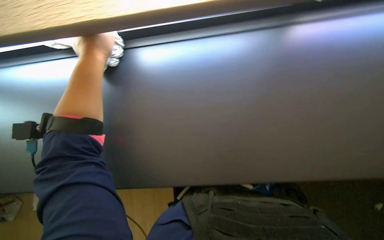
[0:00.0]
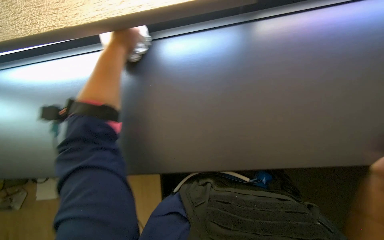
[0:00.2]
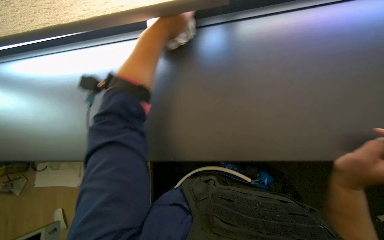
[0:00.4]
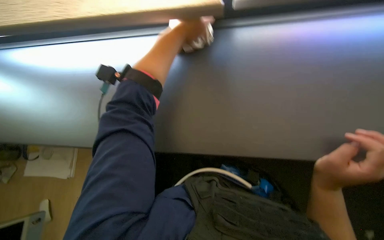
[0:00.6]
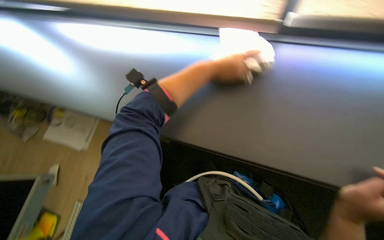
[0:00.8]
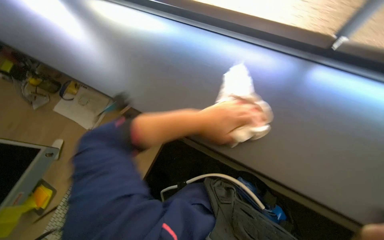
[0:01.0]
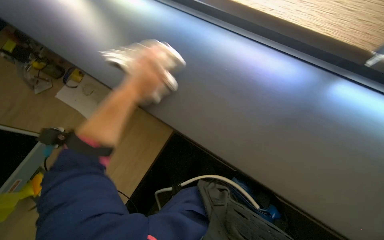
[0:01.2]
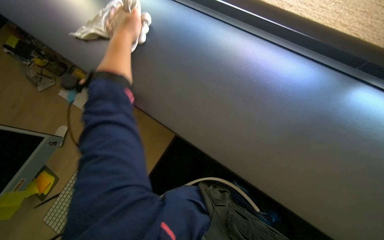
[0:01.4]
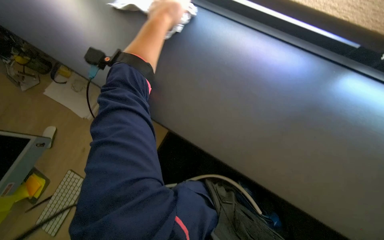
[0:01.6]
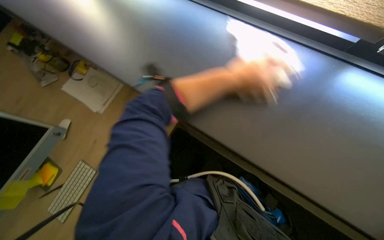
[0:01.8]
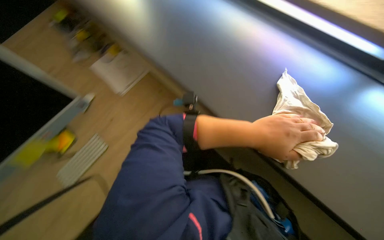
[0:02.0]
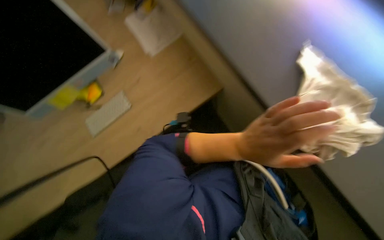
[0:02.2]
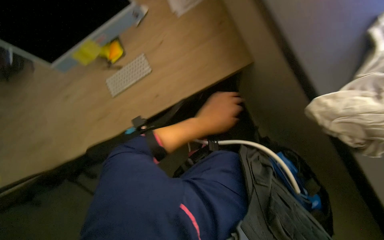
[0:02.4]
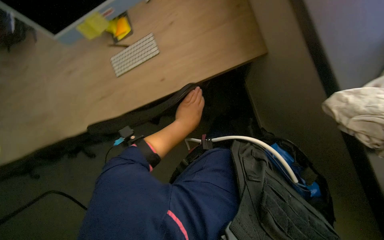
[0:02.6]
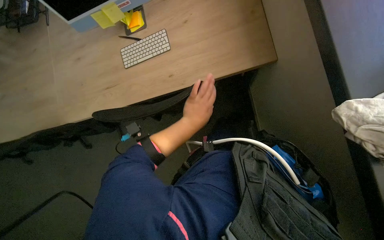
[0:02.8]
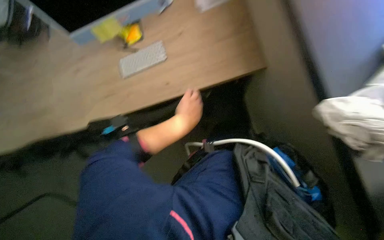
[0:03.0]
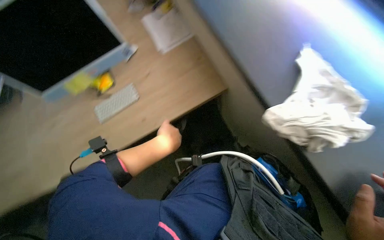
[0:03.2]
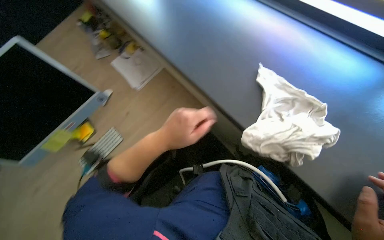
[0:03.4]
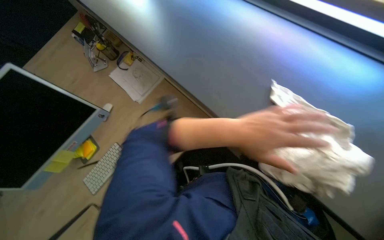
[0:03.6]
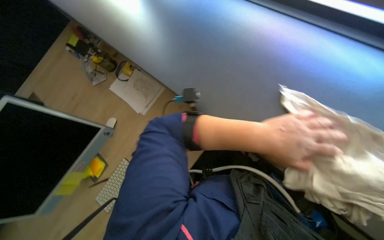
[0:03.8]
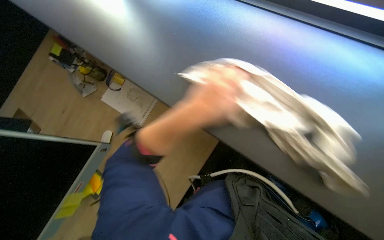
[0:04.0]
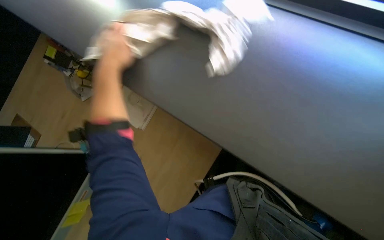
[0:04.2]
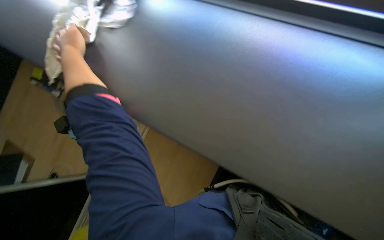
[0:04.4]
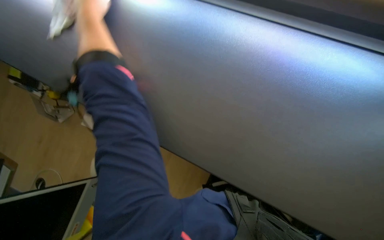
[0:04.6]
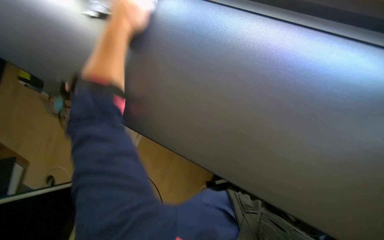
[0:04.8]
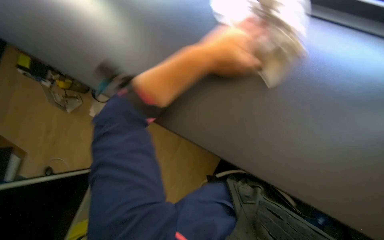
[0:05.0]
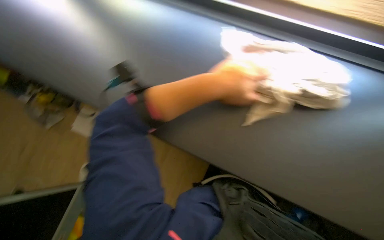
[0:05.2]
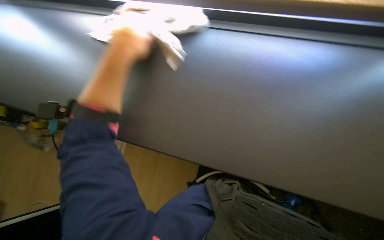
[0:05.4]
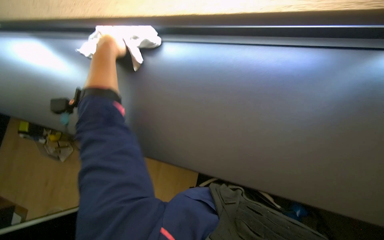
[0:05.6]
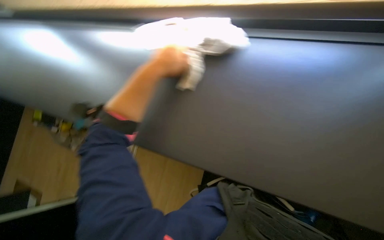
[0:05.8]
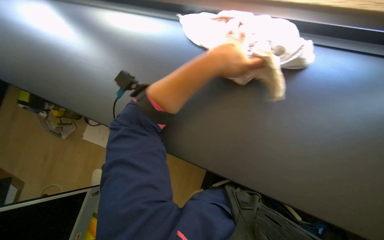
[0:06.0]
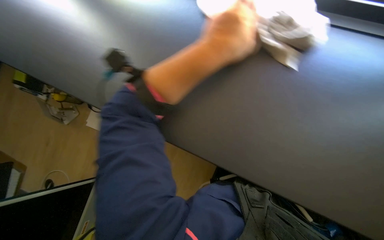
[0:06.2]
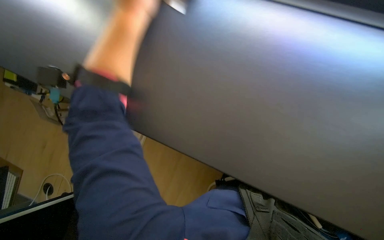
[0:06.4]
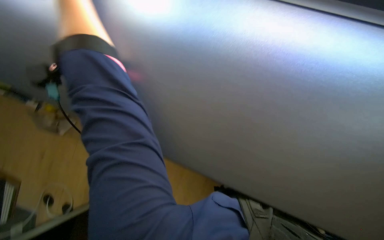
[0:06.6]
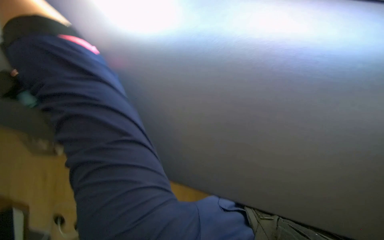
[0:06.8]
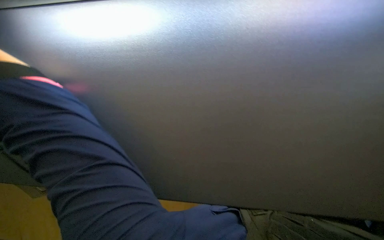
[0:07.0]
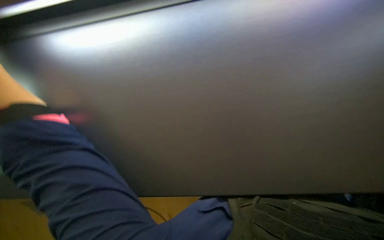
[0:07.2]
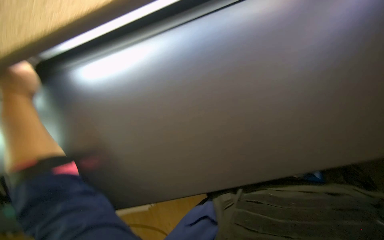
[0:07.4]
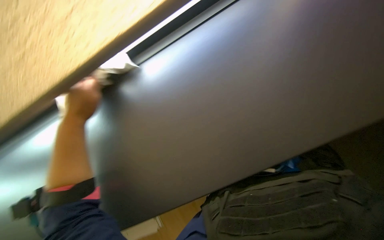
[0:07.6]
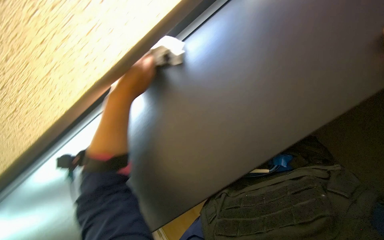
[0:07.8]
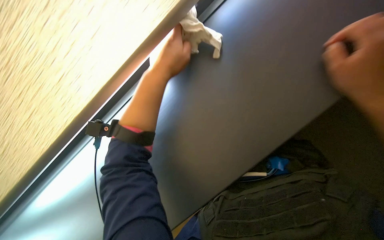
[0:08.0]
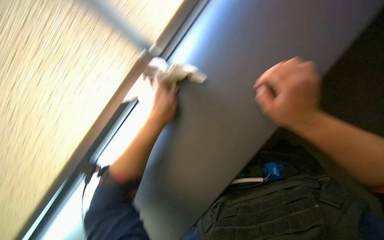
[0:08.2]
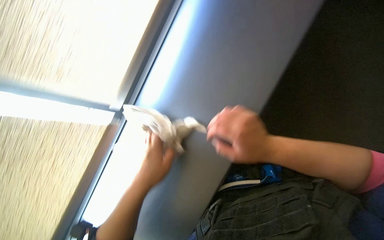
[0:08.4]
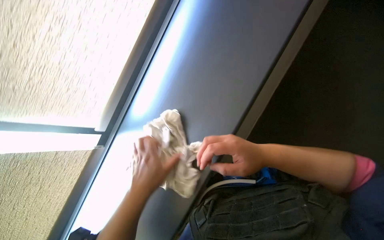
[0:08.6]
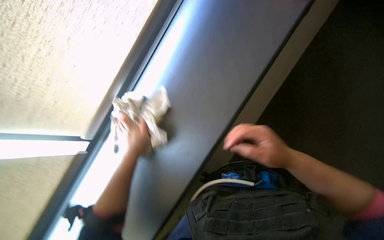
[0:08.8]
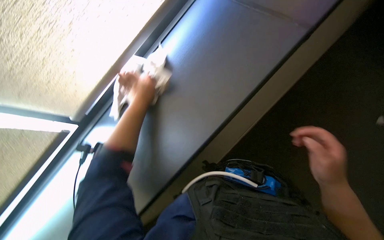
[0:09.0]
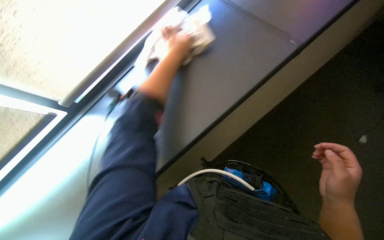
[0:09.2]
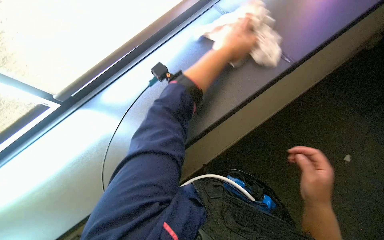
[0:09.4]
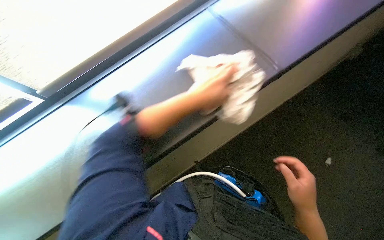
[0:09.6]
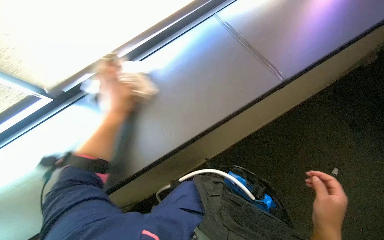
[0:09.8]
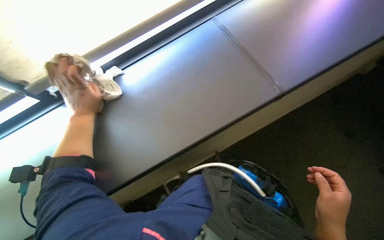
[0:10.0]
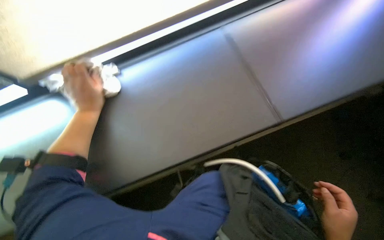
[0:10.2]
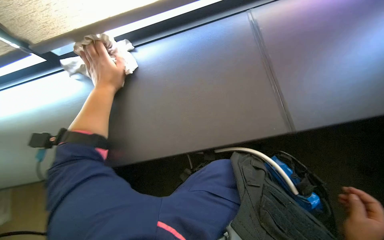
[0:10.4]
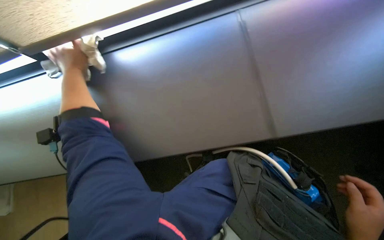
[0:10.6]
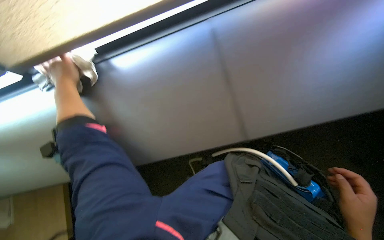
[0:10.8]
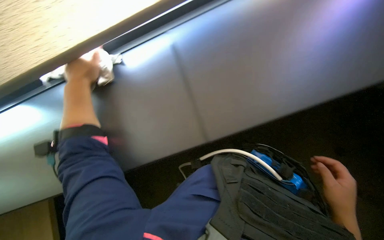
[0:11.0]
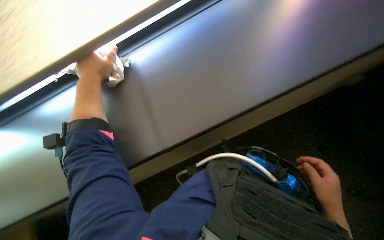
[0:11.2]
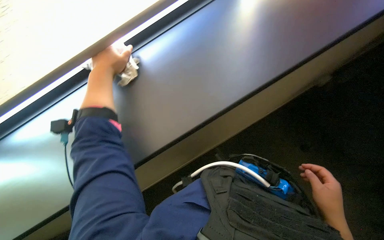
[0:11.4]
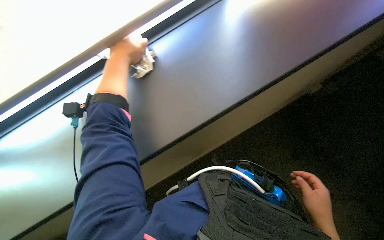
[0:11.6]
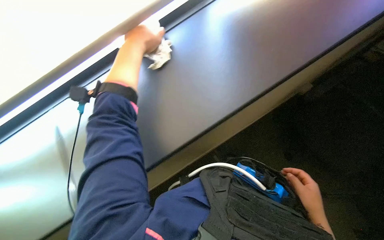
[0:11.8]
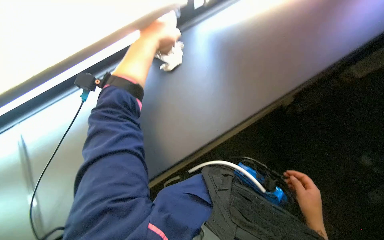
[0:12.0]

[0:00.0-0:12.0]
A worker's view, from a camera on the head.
Job: wiping surfaces.
The whole recording: Wiping office desks and monitors. The worker wipes the office desk surface and computer monitors with a cloth.
0:00.0 to 0:01.6: The head rotates roughly 45 degrees to the left. The view tips downward by about 15 degrees.
0:01.6 to 0:03.0: The wearer's head swings about 35 degrees to the left. The wearer looks approximately 15 degrees further downward.
0:03.0 to 0:04.4: The head rotates about 35 degrees to the right.
0:04.4 to 0:06.0: The camera sweeps to the right, by roughly 20 degrees.
0:06.0 to 0:07.6: Everything in view rotates roughly 30 degrees counterclockwise.
0:07.6 to 0:09.0: The left hand goes up and down the picture, some 25 cm each way, reversing 2 times.
0:09.0 to 0:10.4: The left hand goes to the right and returns, some 25 cm each way.
0:10.4 to 0:12.0: The left hand is displaced to the right, up the picture and nearer to the camera by roughly 35 cm.

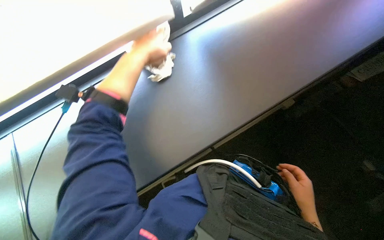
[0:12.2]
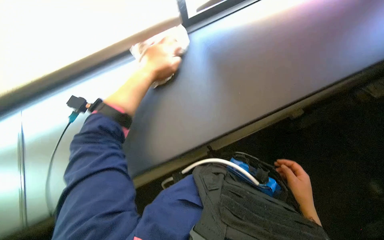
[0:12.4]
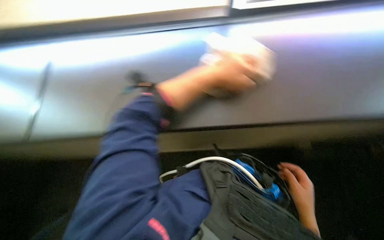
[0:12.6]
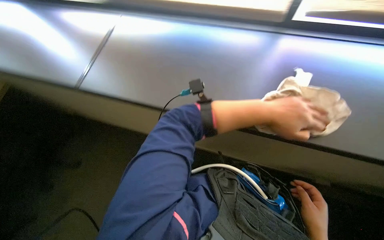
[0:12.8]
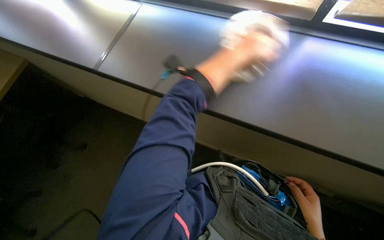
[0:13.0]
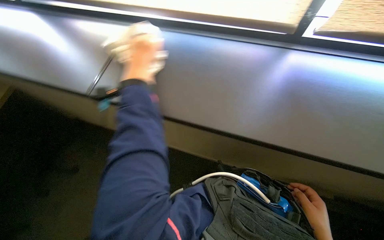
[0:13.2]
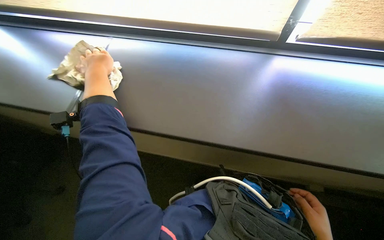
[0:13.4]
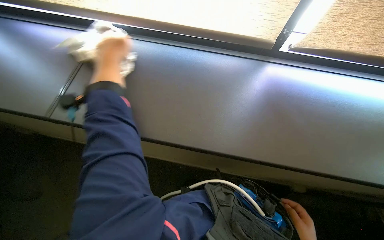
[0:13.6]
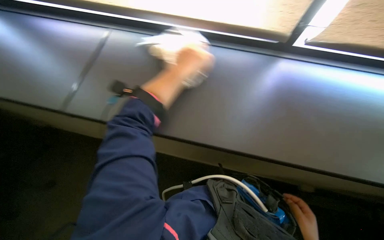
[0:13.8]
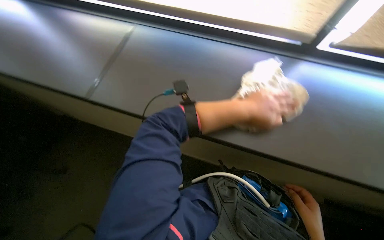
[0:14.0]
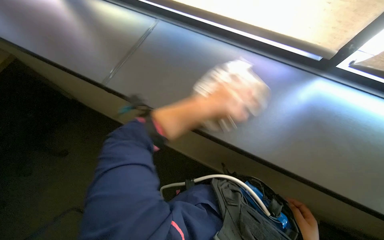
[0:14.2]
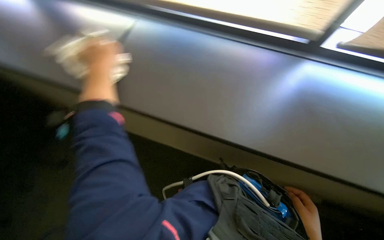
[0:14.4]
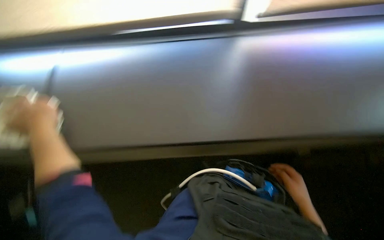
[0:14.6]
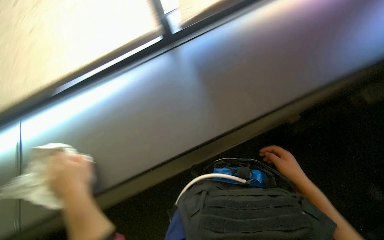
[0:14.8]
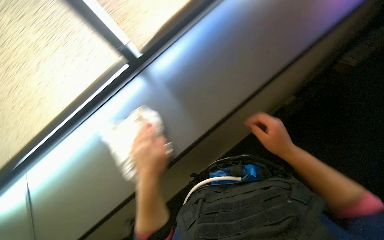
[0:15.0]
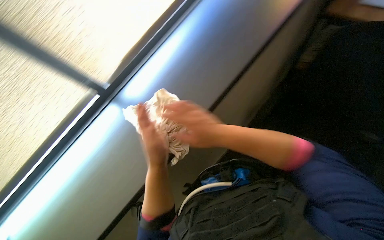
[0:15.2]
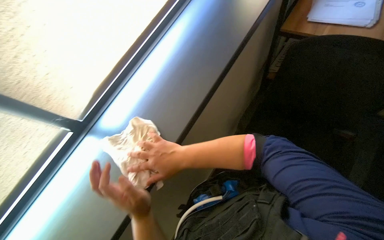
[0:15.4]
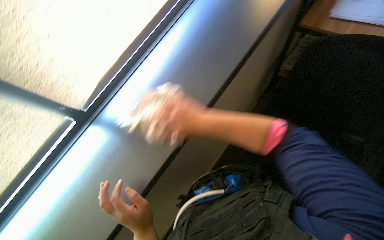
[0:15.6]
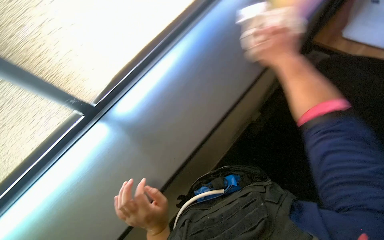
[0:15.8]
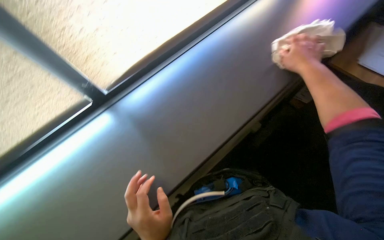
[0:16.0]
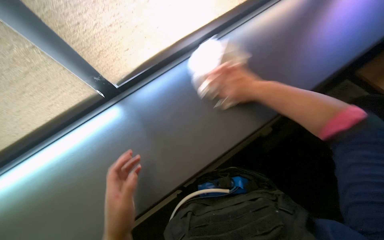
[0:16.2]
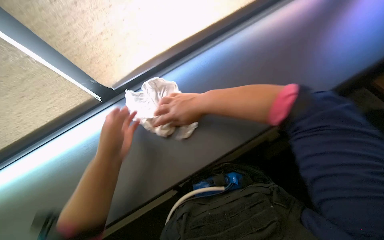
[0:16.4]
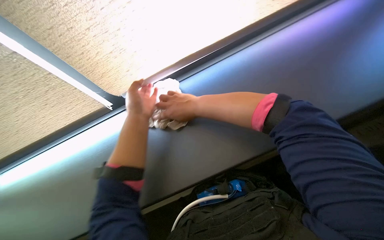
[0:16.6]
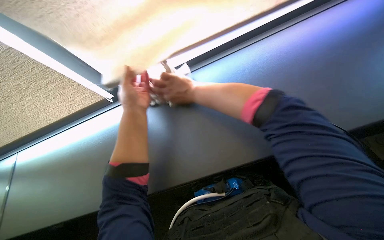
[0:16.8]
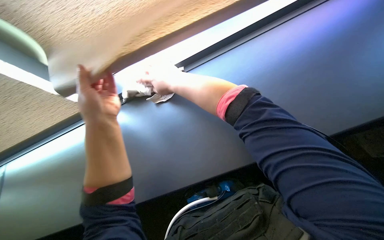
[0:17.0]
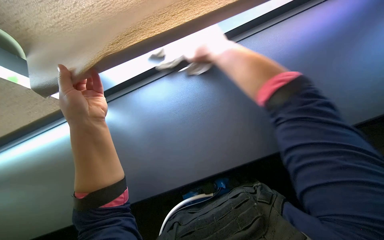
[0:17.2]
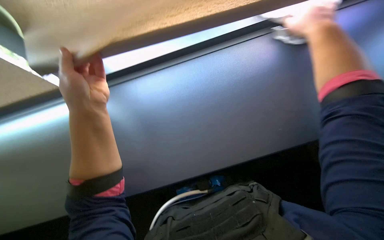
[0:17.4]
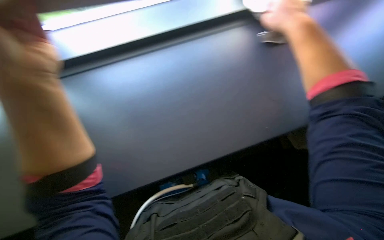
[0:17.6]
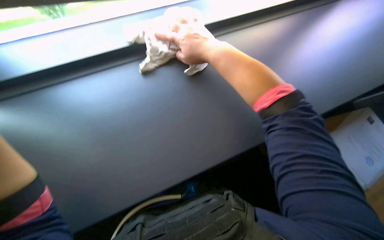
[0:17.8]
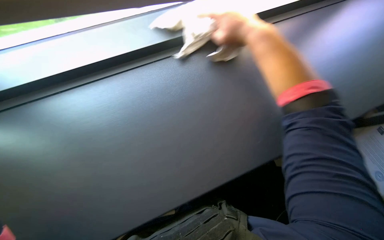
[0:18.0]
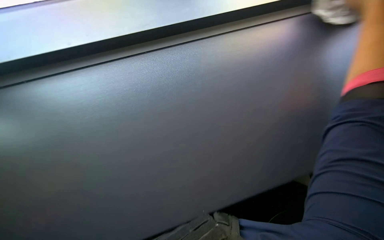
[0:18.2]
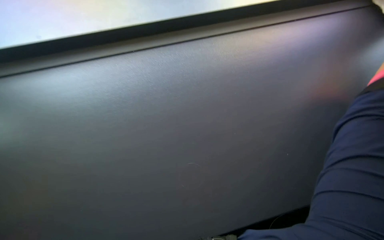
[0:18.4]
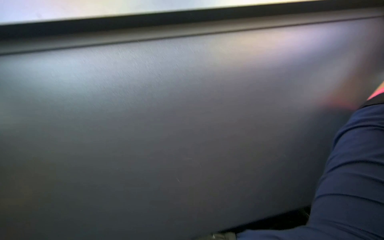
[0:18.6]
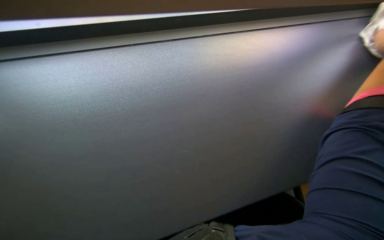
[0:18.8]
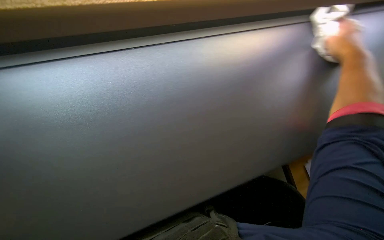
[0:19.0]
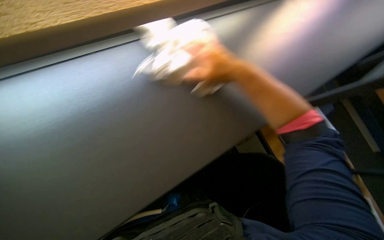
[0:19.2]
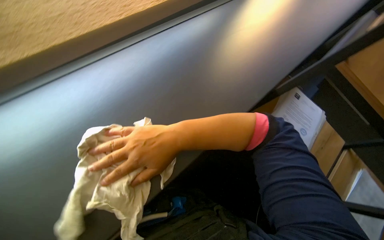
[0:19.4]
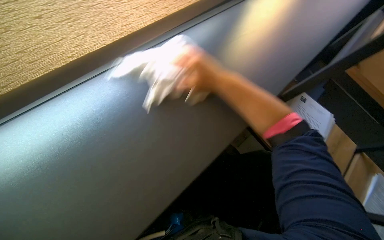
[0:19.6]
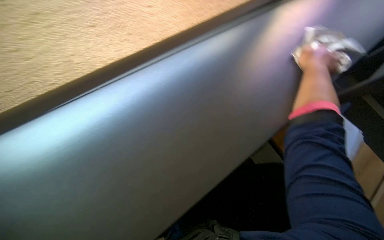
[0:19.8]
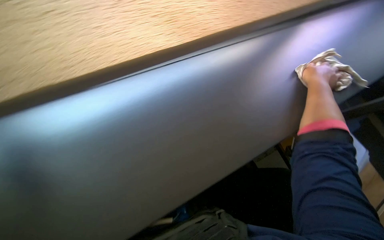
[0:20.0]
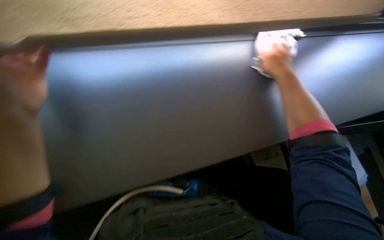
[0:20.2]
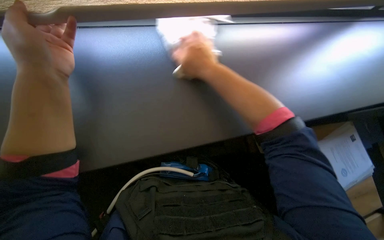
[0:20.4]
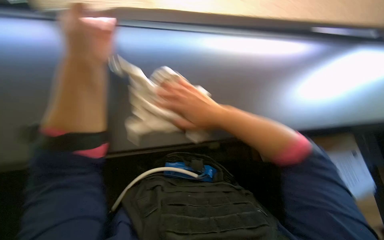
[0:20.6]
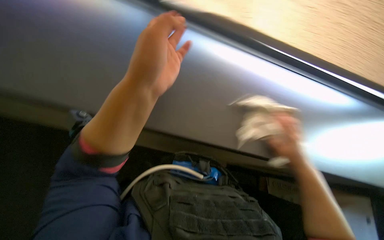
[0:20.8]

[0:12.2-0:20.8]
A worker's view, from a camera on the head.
Job: wiping surfaces.
The whole recording: Wiping office desks and monitors. The worker wipes the office desk surface and computer monitors with a cloth.
0:12.2 to 0:13.6: The left hand reaches about 25 cm to the right, then returns.
0:13.6 to 0:15.0: The scene rotates counterclockwise by some 40 degrees.
0:15.0 to 0:16.6: The right hand moves left and right over roughly 30 cm, changing direction 2 times.
0:16.6 to 0:18.0: The right hand shifts some 15 cm up the picture, and moves roughly 25 cm to the right and comes back.
0:19.4 to 0:20.8: The head turns to the left by approximately 25 degrees.
